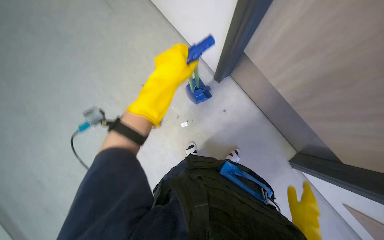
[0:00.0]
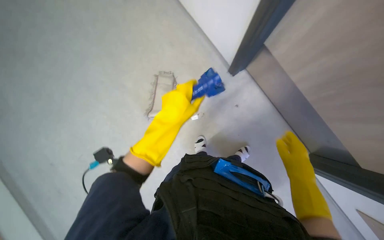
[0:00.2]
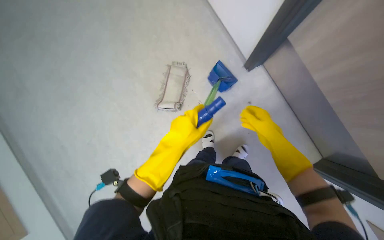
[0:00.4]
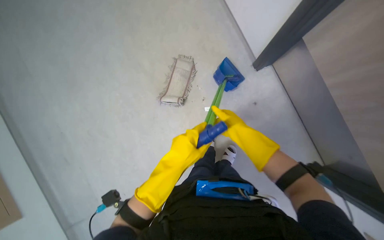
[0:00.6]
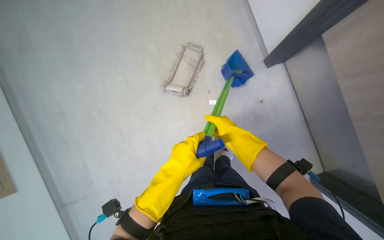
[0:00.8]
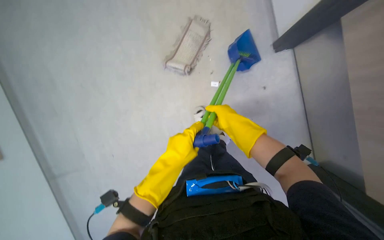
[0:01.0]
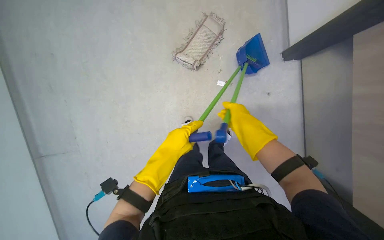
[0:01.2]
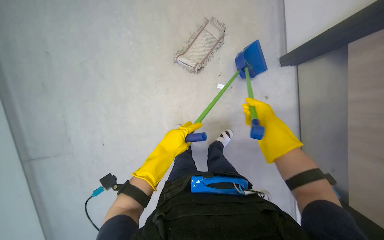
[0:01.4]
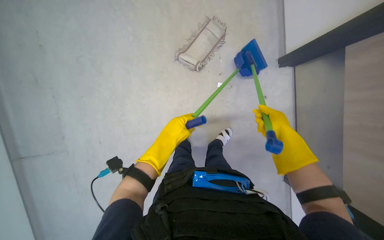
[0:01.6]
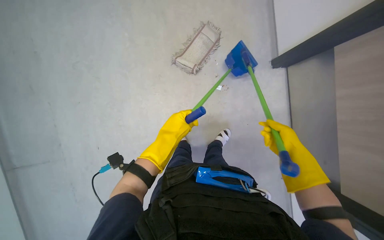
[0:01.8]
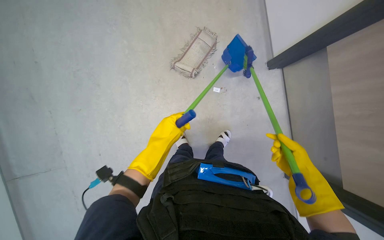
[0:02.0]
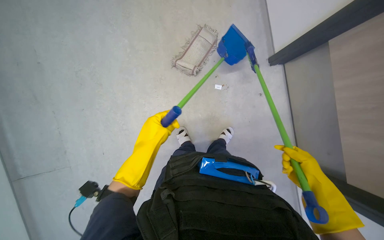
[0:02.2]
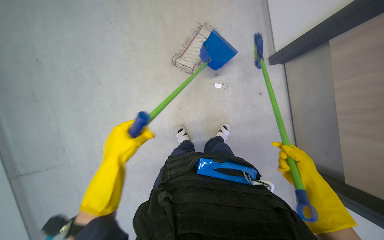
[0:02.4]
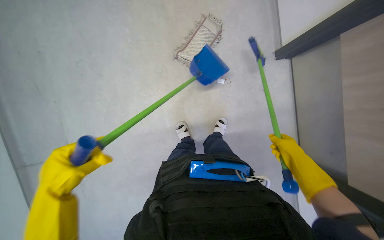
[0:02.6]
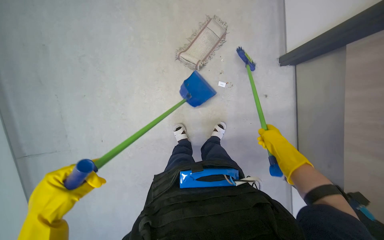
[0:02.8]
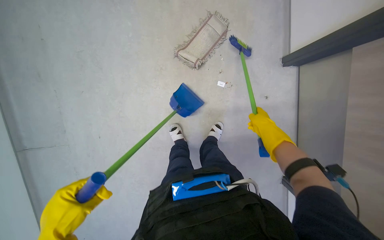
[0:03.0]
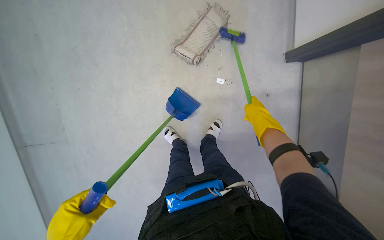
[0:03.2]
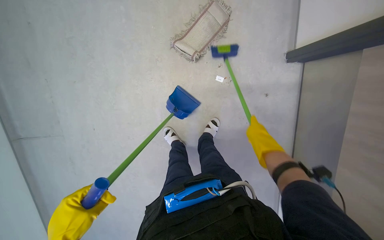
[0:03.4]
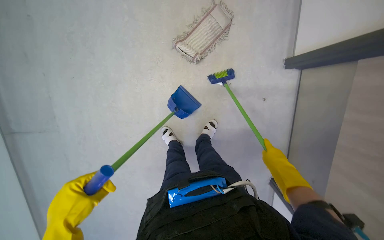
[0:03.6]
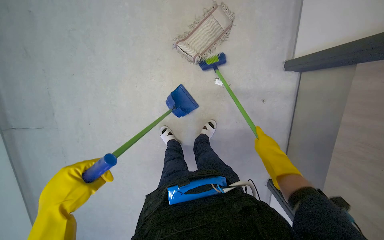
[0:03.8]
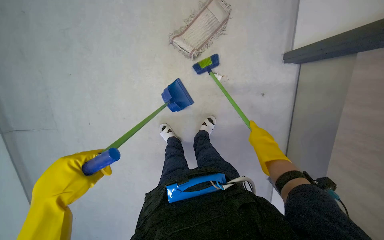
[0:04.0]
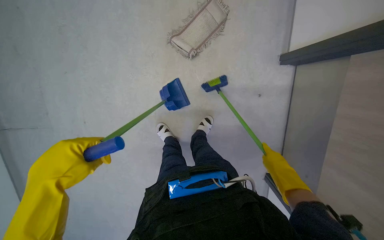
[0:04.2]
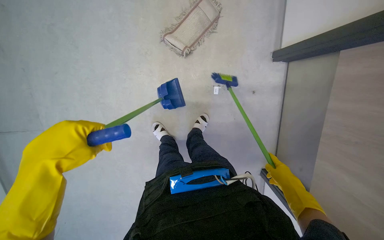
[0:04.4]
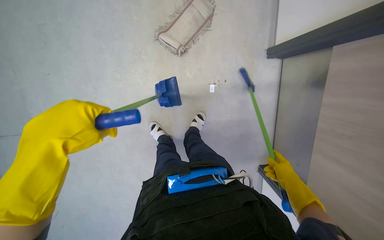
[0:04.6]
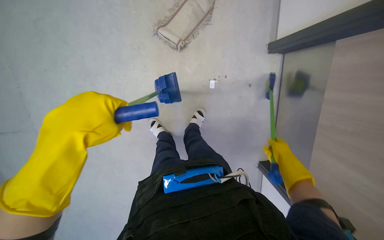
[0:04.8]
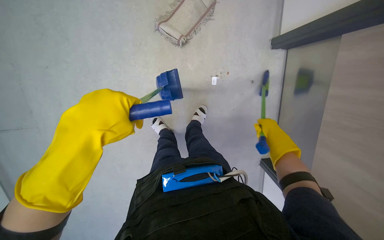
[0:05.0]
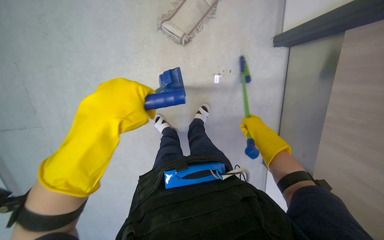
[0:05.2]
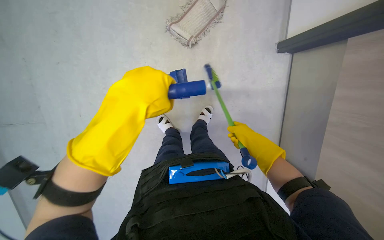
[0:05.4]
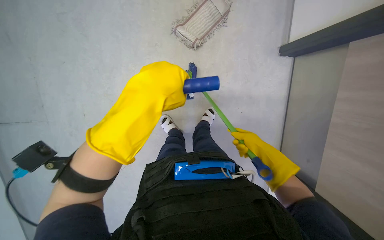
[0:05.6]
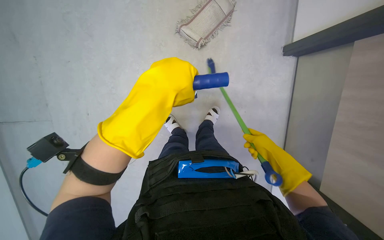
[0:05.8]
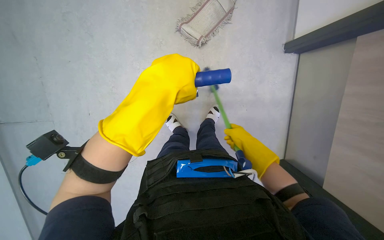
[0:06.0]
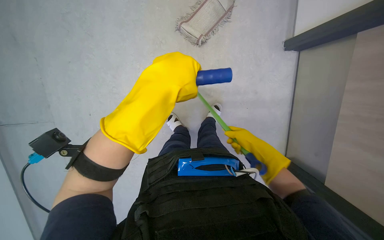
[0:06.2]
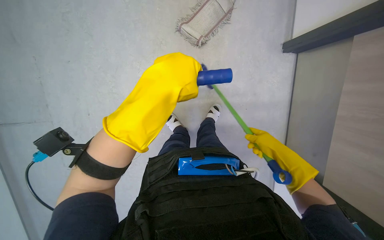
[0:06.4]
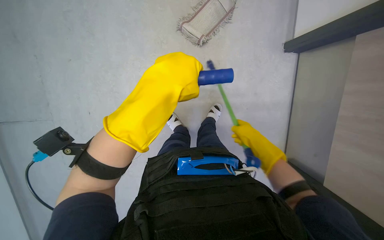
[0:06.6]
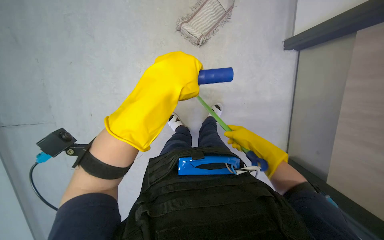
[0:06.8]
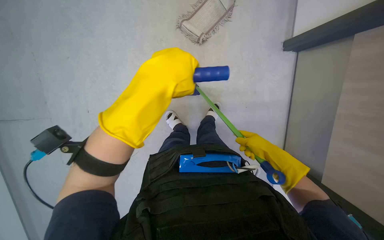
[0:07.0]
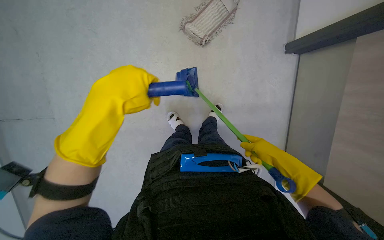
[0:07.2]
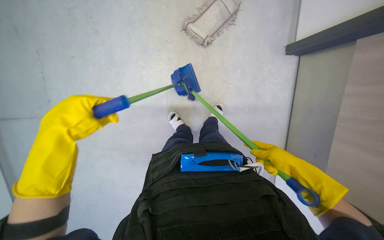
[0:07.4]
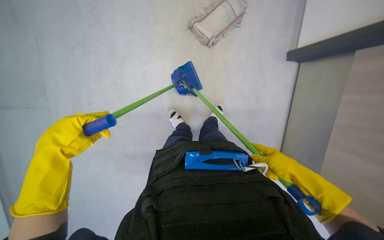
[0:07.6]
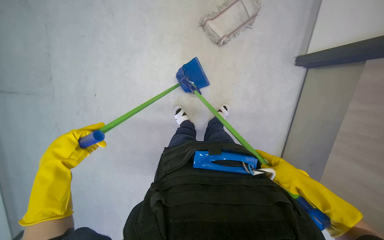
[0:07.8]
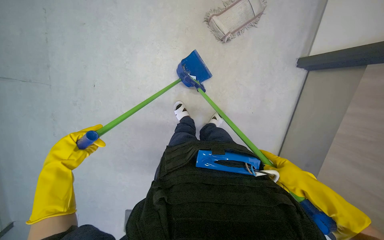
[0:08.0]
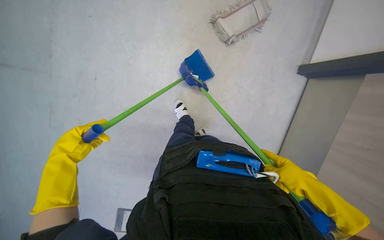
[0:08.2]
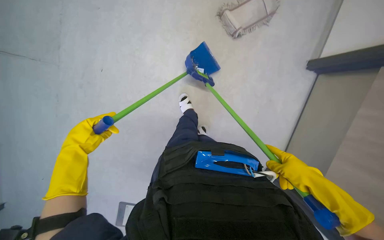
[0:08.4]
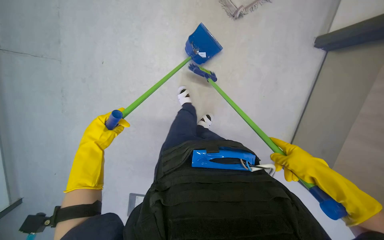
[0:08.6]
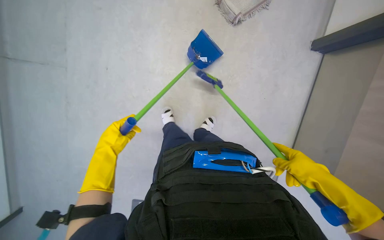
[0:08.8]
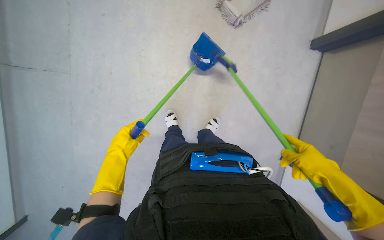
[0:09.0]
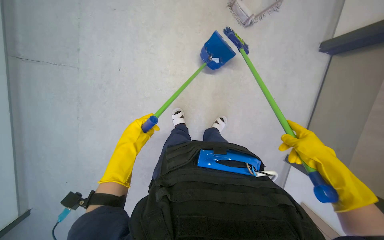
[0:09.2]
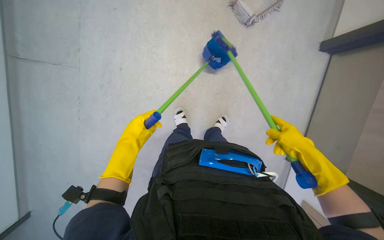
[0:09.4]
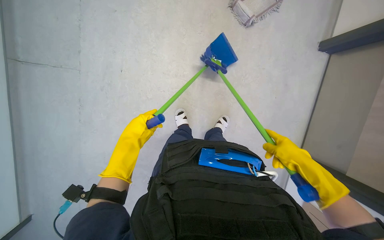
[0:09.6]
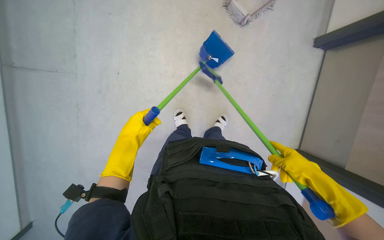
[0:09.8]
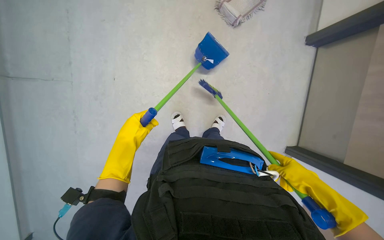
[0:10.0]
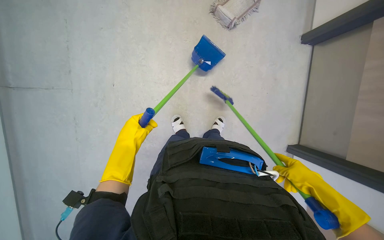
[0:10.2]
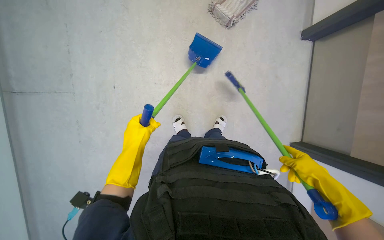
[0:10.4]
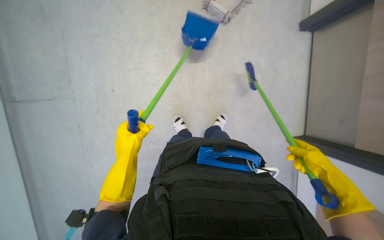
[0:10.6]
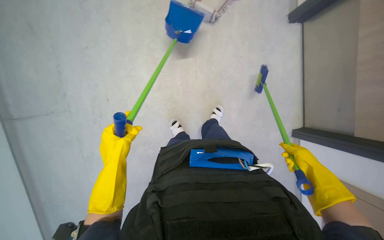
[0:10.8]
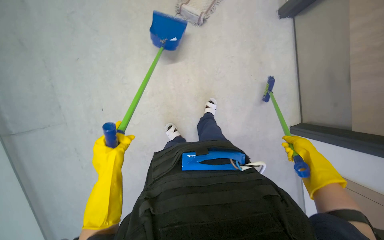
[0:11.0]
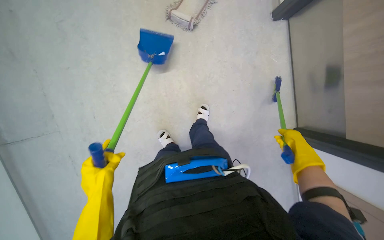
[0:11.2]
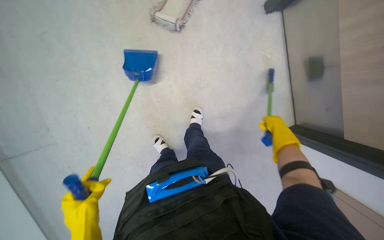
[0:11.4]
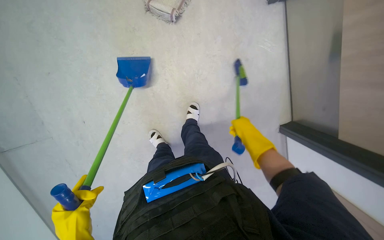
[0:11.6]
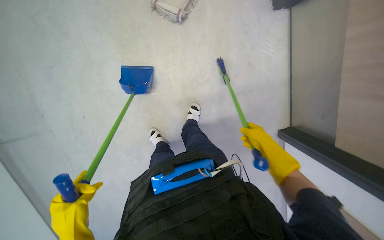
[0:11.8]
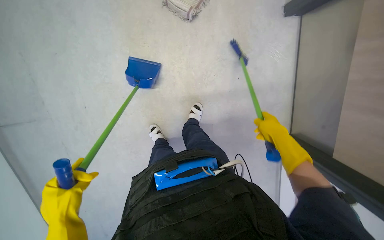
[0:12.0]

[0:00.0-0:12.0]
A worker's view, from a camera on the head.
Job: sweeping floor.
The whole recording: Sweeping and collecting debris from floor. The worker sweeps debris from the floor with a brush and collects it with a dustpan.
0:00.0 to 0:01.6: The camera is carried roughly 40 cm. The view tips downward by approximately 35 degrees. The scene turns about 30 degrees clockwise in the picture.
0:01.6 to 0:03.0: The right hand goes down the picture and returns, roughly 20 cm each way.
0:03.0 to 0:04.4: The right hand is displaced down the picture by about 20 cm.
0:04.4 to 0:06.0: The right hand heads to the left, covering roughly 25 cm.
0:06.0 to 0:07.6: The right hand swings left and right, roughly 15 cm each way, with 2 reversals; the left hand travels to the left and down the picture by some 40 cm.
0:07.6 to 0:09.0: The right hand moves nearer to the camera, about 20 cm.
0:10.4 to 0:12.0: The right hand moves up the picture, about 15 cm.

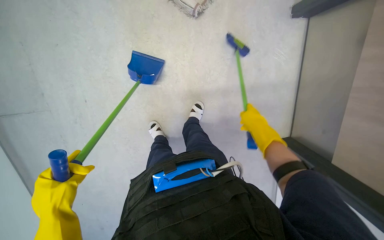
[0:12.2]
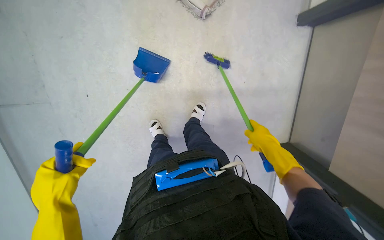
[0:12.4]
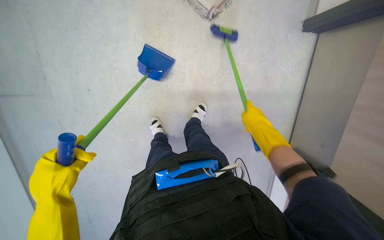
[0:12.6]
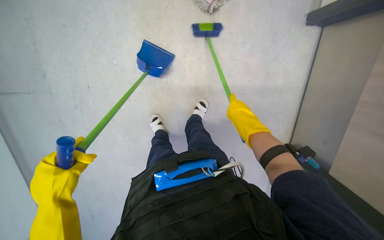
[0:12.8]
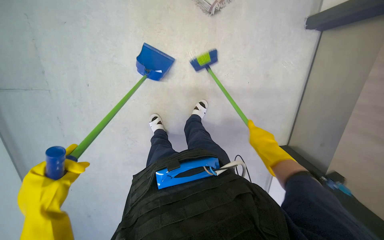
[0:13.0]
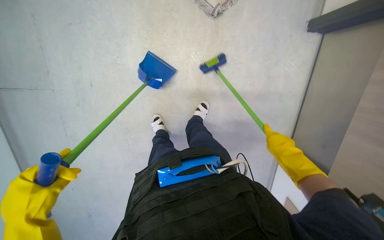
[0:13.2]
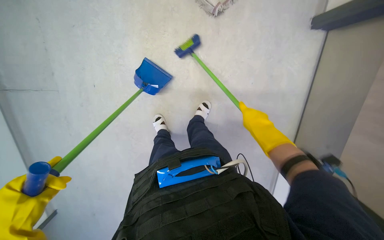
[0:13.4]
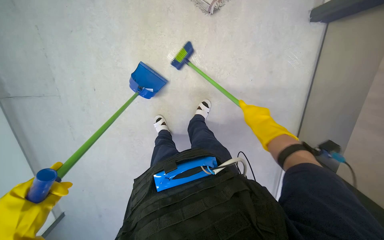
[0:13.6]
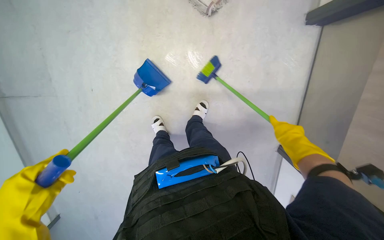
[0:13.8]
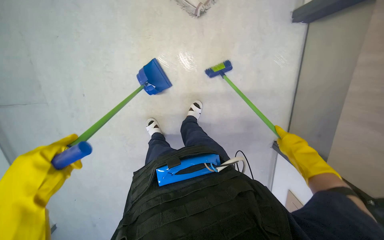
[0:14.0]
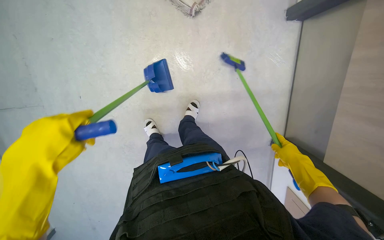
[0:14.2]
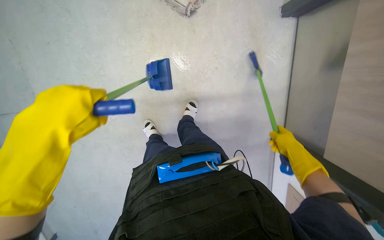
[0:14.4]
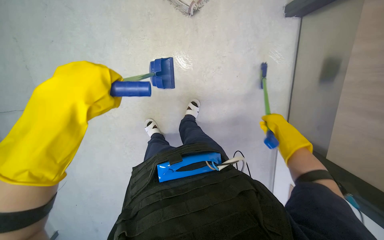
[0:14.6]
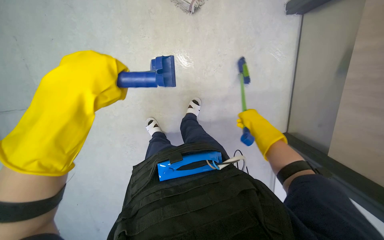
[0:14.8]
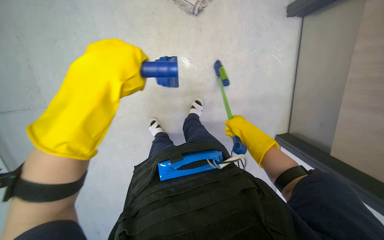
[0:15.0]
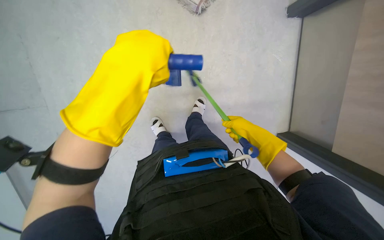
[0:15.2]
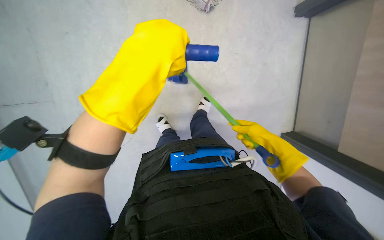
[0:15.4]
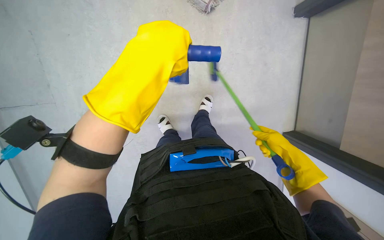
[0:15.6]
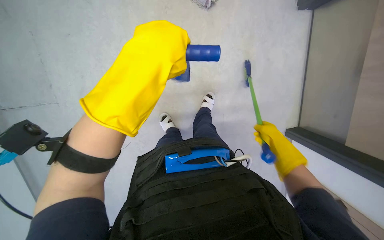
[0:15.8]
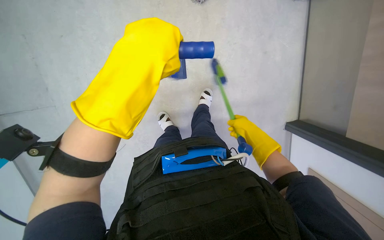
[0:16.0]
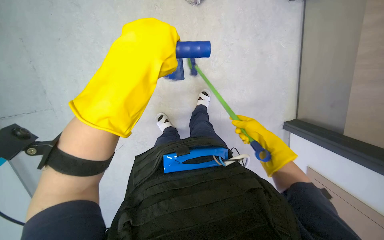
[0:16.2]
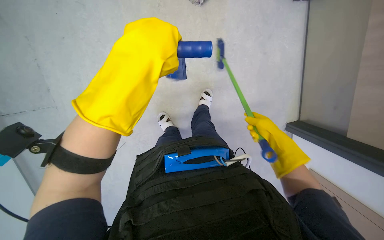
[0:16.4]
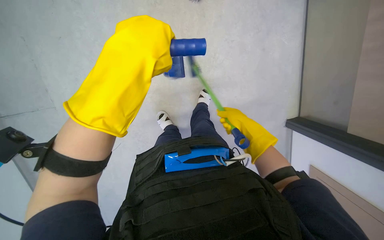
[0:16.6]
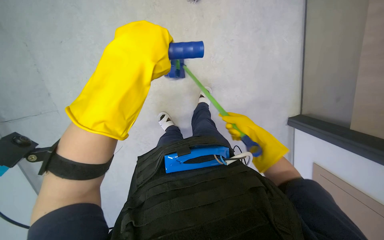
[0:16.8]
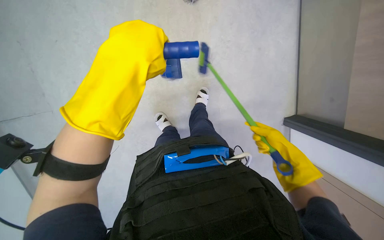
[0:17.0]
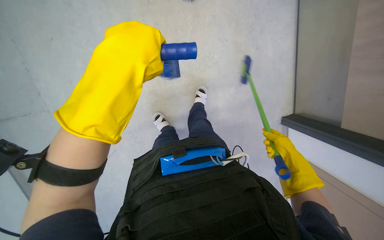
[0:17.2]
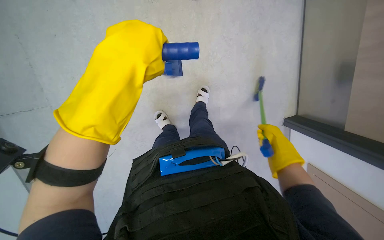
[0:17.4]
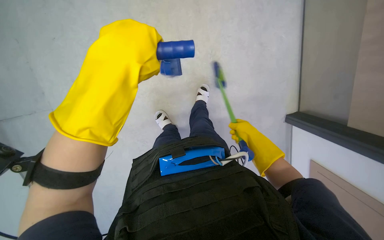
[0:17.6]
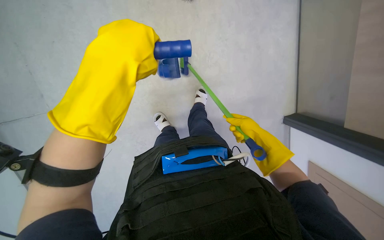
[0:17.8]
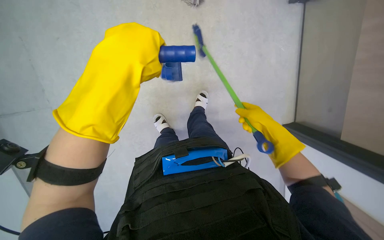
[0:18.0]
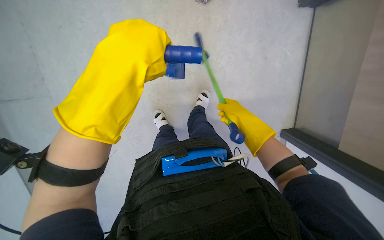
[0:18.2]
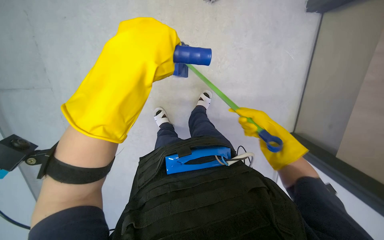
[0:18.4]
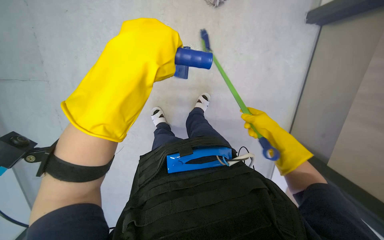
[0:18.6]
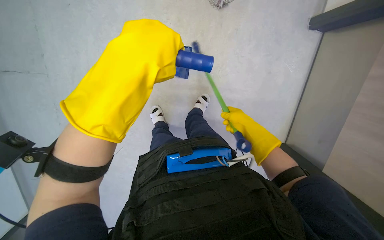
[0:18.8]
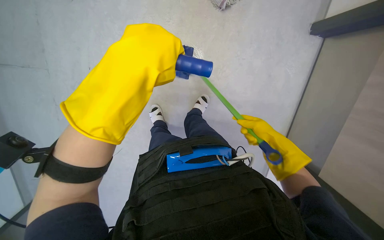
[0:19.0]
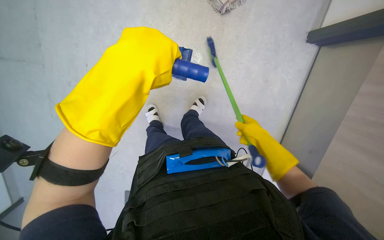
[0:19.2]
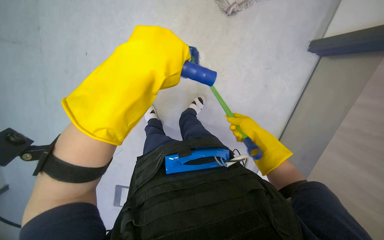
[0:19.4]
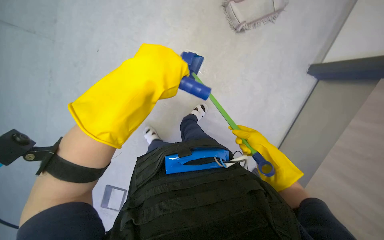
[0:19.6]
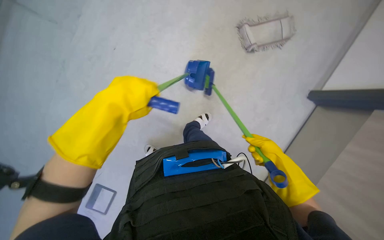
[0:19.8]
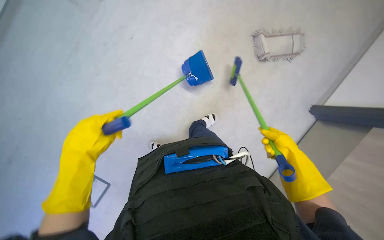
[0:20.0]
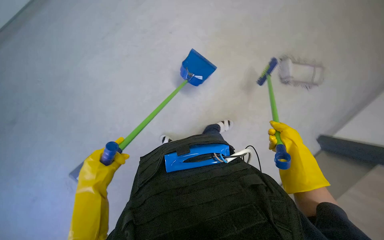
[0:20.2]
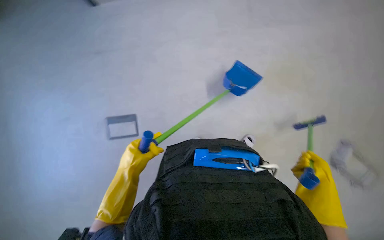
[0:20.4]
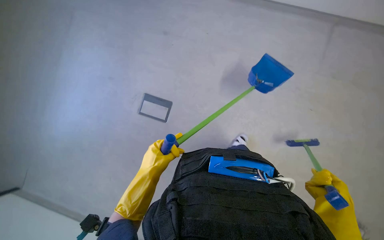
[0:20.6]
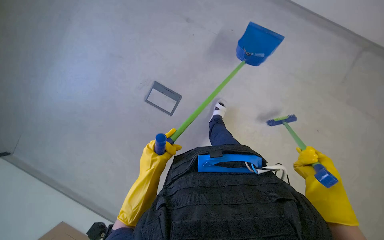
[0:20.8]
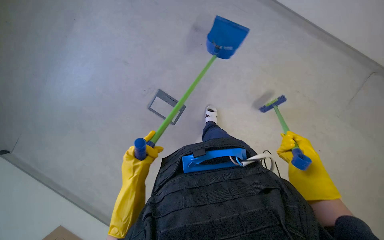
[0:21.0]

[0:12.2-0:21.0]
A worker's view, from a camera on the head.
Job: sweeping floor.
The whole recording: Sweeping and collecting debris from floor. The worker sweeps debris from the floor with a brush and collects it with a dustpan.
0:12.2 to 0:13.6: The right hand goes down the picture and returns, some 10 cm each way.
0:13.6 to 0:15.2: The right hand goes to the right and returns, some 15 cm each way.
0:15.2 to 0:16.6: The right hand goes left and right, roughly 15 cm each way, reversing 3 times.
0:16.6 to 0:18.0: The right hand travels to the right and back again, some 20 cm each way.
0:19.6 to 0:21.0: The right hand is displaced nearer to the camera by about 15 cm, and goes down the picture and returns, some 10 cm each way. Meanwhile the left hand moves down the picture and to the left, some 50 cm.
